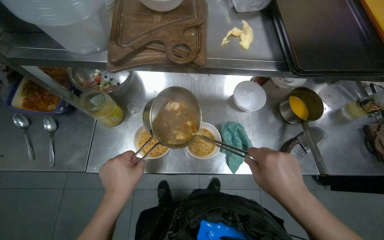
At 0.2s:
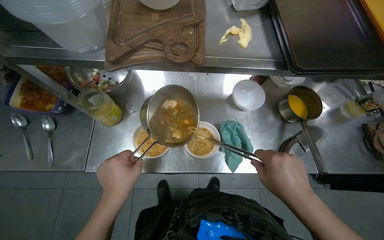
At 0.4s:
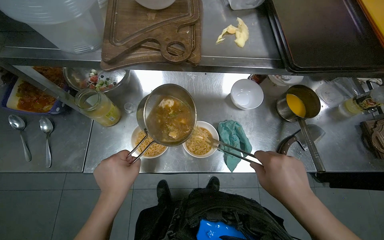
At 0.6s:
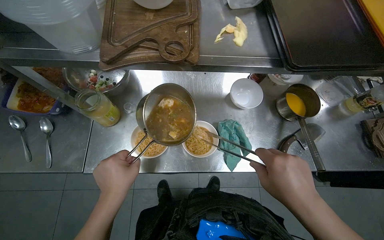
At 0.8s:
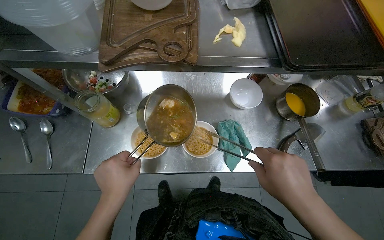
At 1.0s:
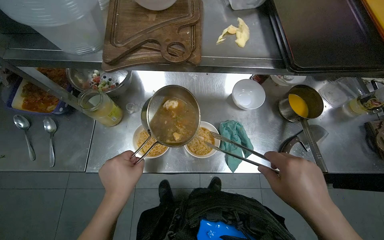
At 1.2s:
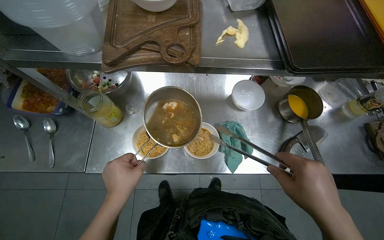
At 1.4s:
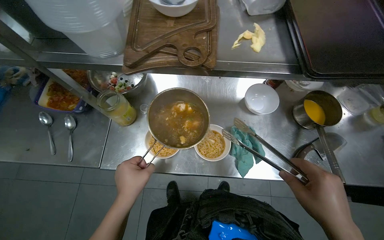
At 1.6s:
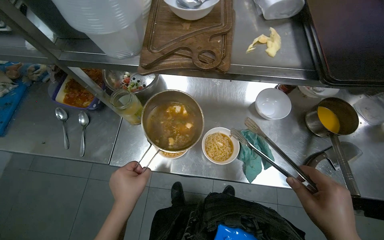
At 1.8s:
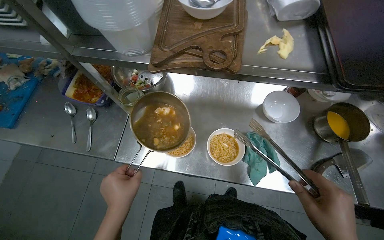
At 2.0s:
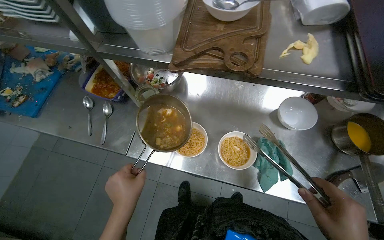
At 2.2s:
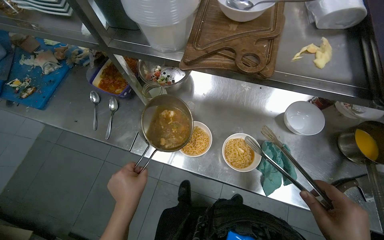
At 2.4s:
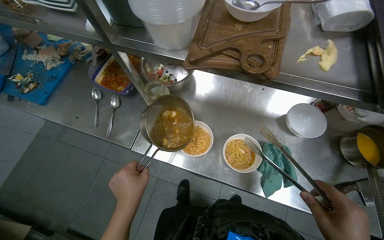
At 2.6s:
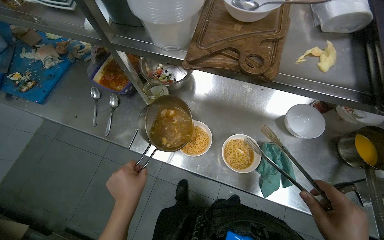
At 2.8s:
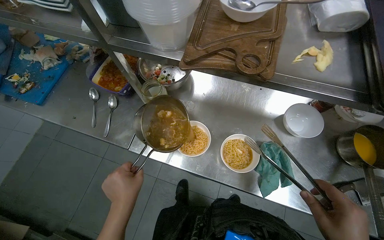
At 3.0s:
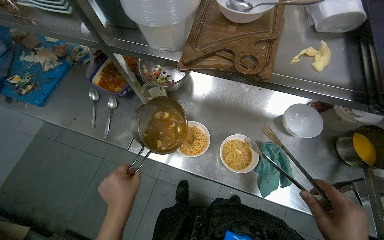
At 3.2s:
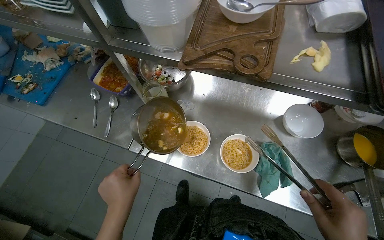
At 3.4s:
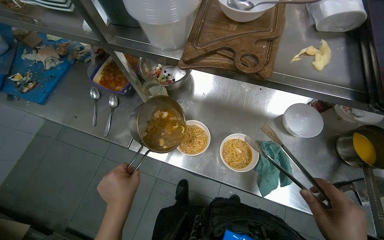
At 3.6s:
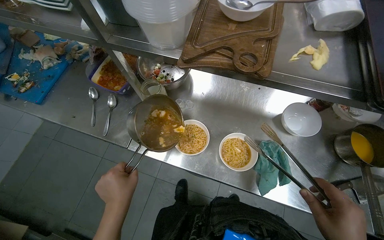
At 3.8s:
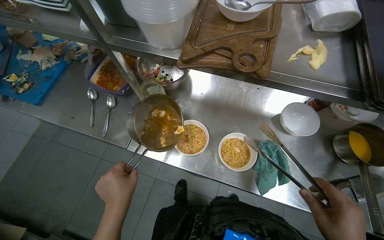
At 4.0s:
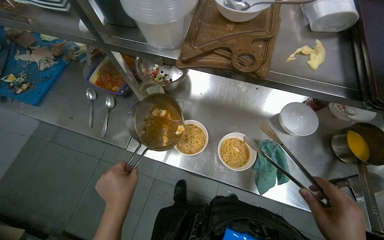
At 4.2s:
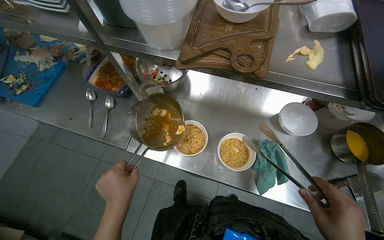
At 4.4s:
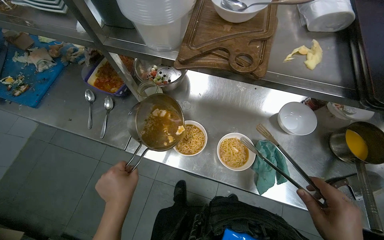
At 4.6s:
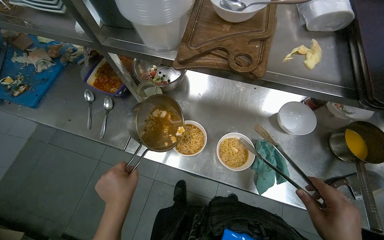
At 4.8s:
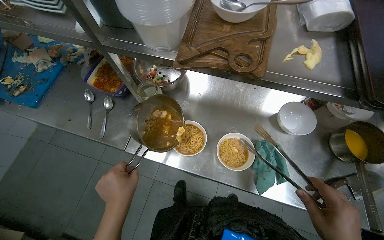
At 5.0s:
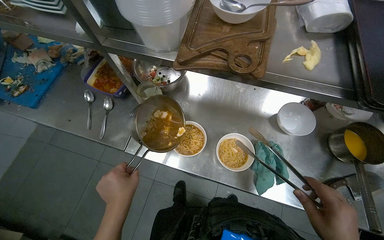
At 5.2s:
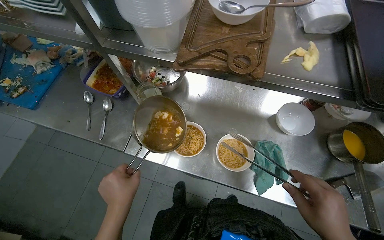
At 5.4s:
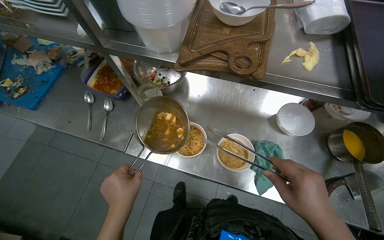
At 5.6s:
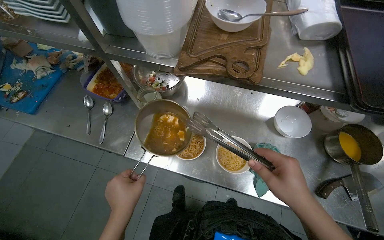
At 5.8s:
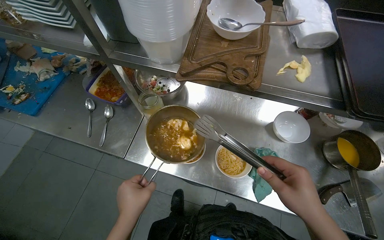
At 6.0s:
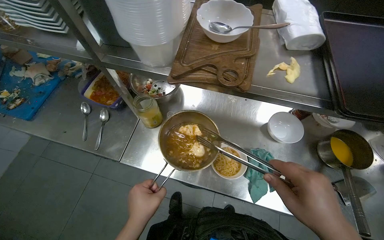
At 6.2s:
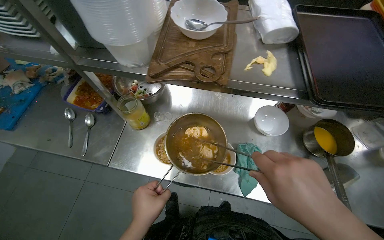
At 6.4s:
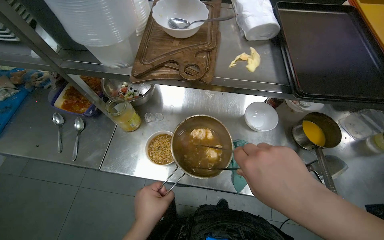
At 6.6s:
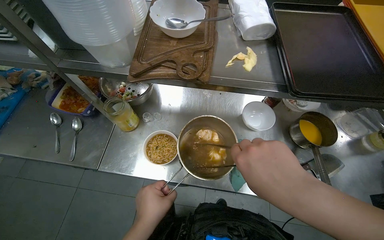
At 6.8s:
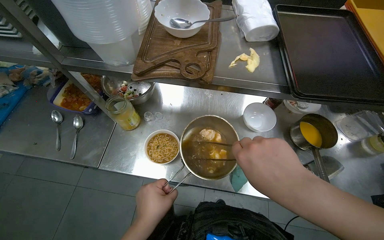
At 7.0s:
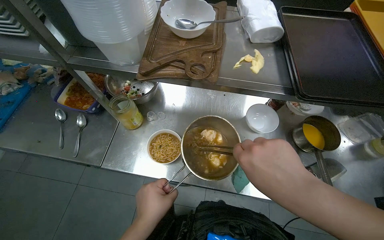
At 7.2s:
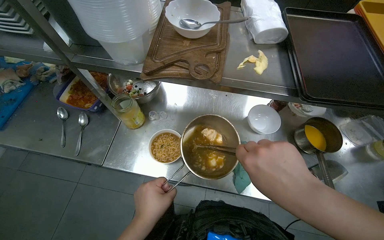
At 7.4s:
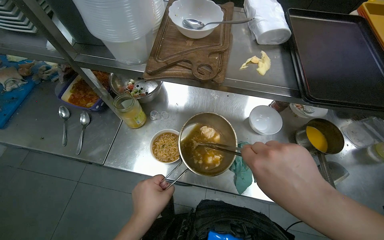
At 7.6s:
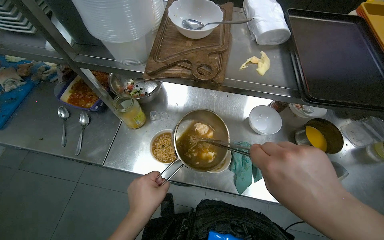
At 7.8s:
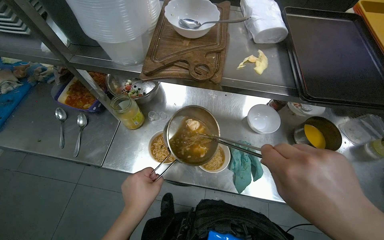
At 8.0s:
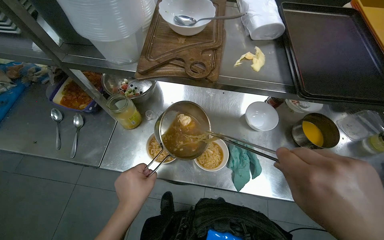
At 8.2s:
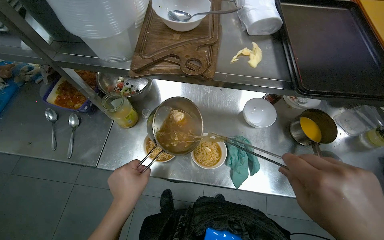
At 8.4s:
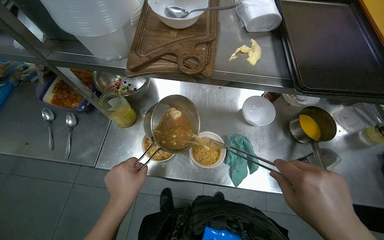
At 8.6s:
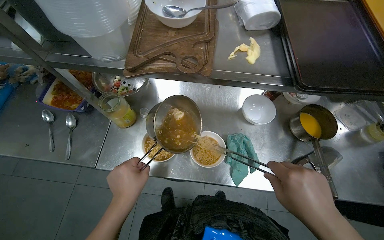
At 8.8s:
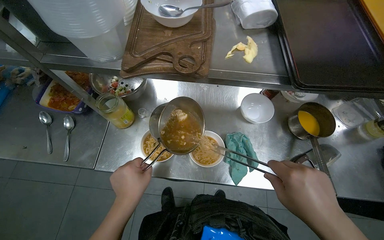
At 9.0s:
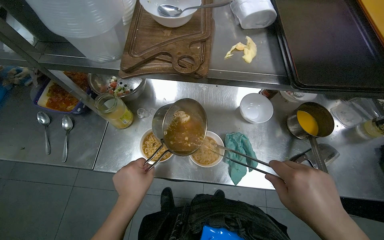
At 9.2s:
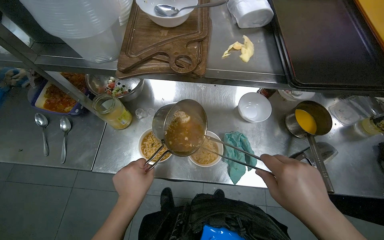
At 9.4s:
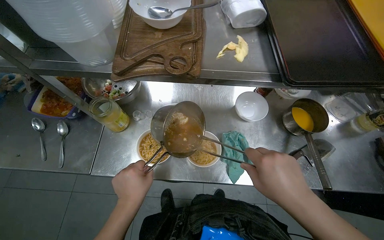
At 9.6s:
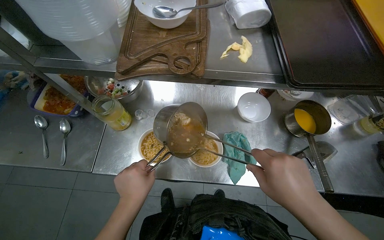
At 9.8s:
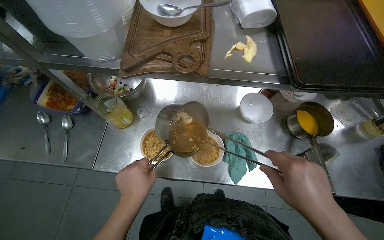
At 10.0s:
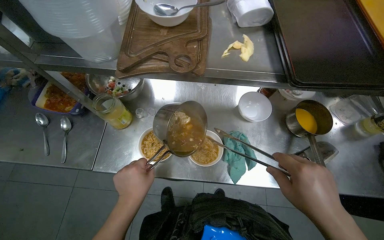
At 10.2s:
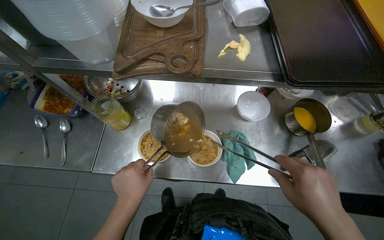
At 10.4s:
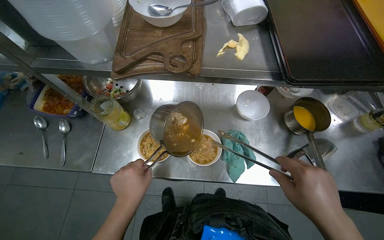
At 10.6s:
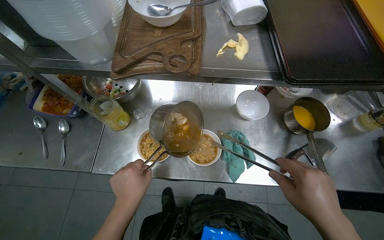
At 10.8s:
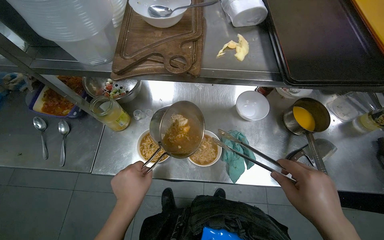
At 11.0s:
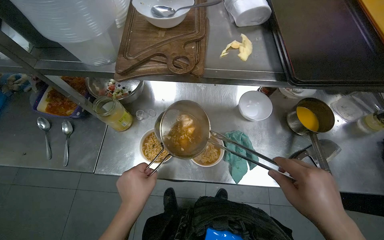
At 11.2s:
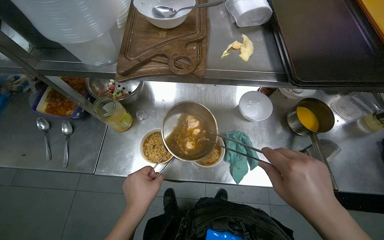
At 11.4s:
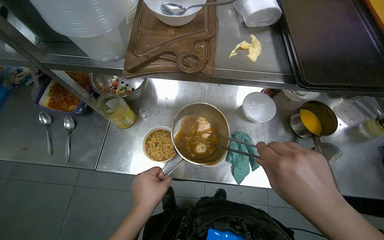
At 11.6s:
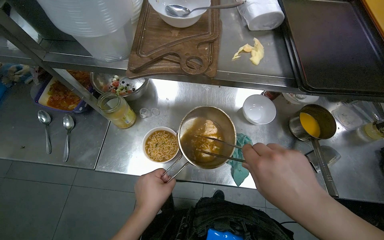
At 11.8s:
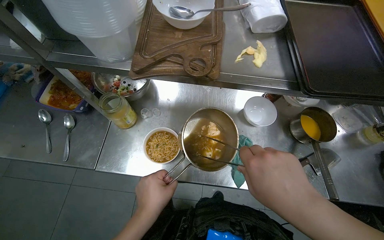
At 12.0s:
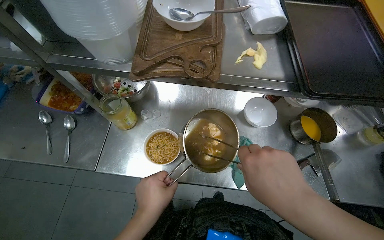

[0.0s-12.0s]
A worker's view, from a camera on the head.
Job: preparing food.
The whole recording: Assembling ramen bowls. The worker transfers noodles, soup, and other ingredients into multiple bowls.
6.0s to 7.6s: The hands stay close to where they were, moving slightly.
9.0s to 10.4s: The hands make small movements and keep their place.
10.4s to 12.0s: The right hand is displaced to the left by some 15 cm.

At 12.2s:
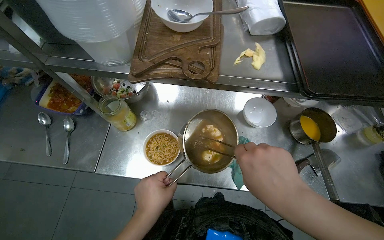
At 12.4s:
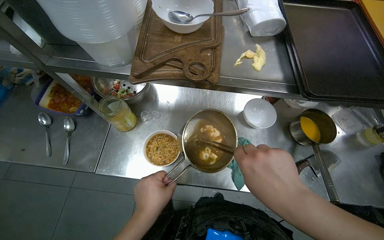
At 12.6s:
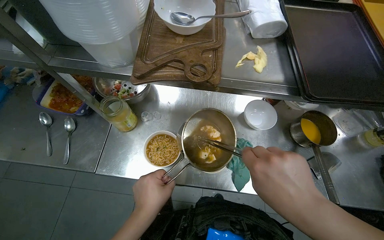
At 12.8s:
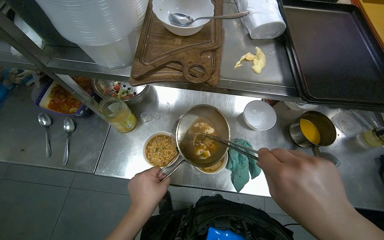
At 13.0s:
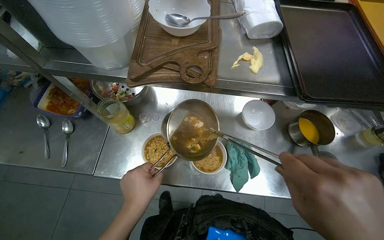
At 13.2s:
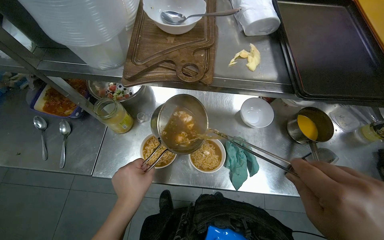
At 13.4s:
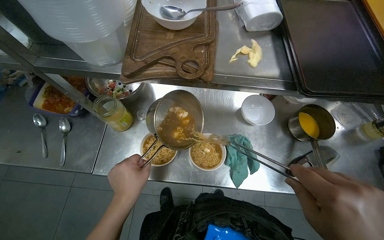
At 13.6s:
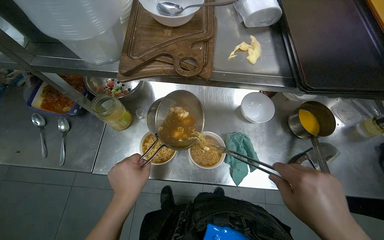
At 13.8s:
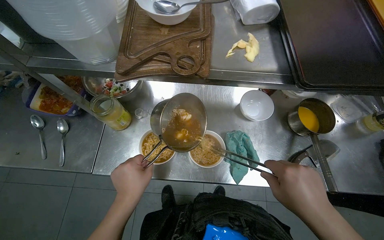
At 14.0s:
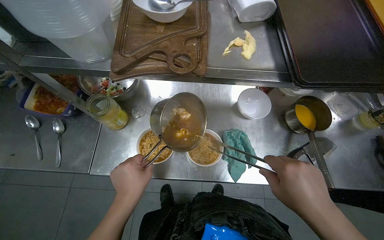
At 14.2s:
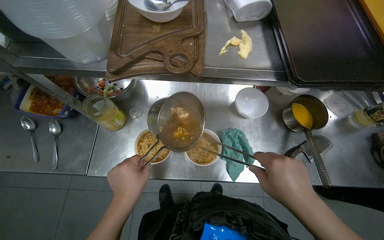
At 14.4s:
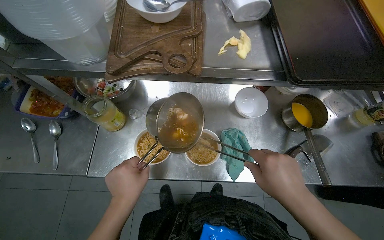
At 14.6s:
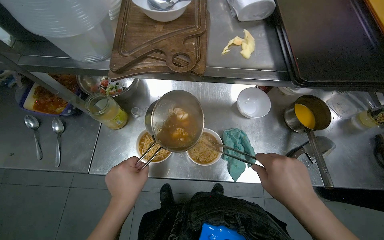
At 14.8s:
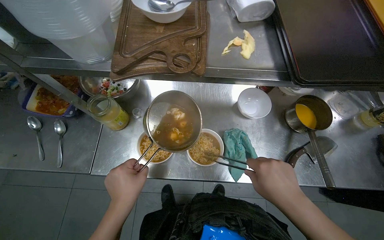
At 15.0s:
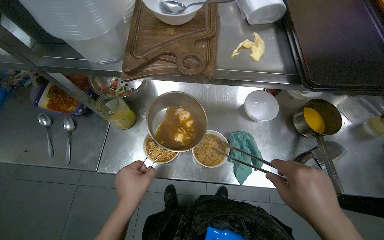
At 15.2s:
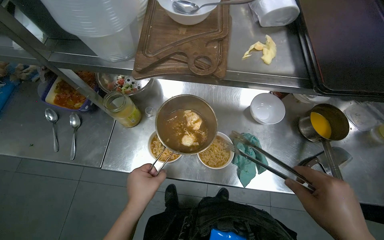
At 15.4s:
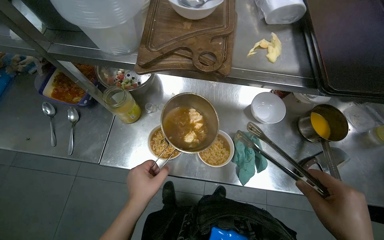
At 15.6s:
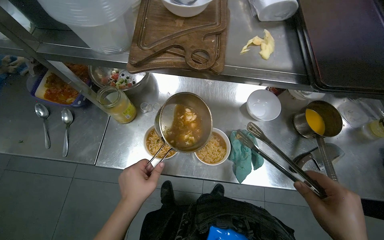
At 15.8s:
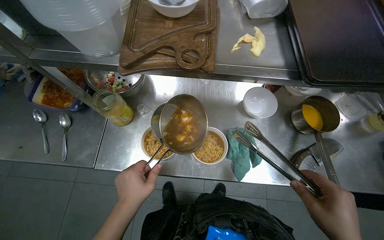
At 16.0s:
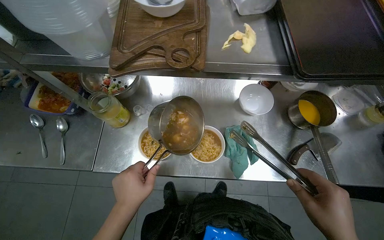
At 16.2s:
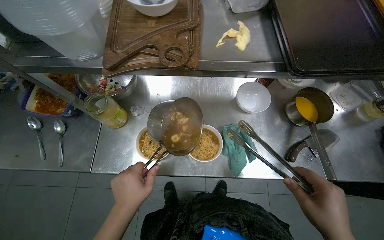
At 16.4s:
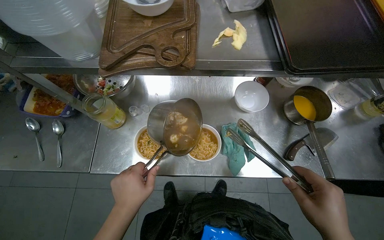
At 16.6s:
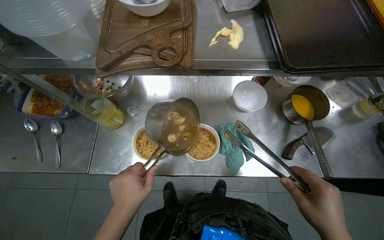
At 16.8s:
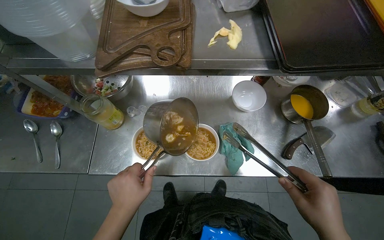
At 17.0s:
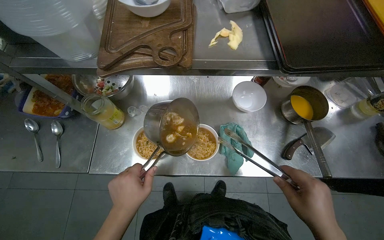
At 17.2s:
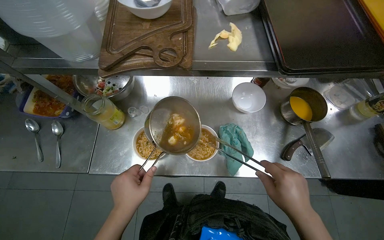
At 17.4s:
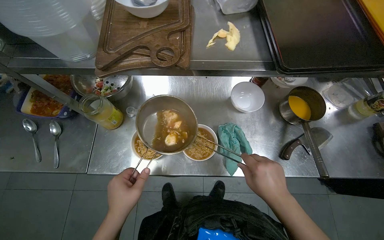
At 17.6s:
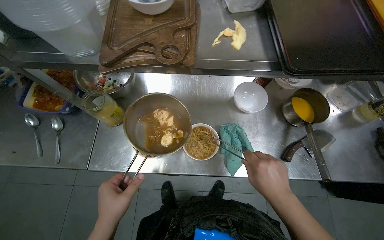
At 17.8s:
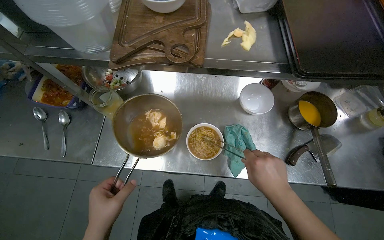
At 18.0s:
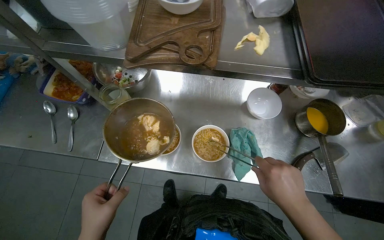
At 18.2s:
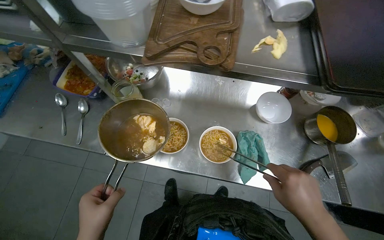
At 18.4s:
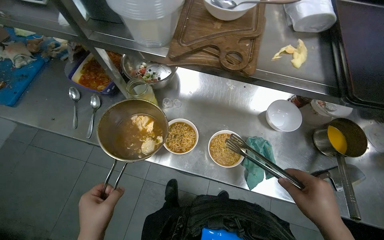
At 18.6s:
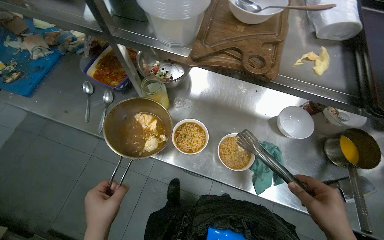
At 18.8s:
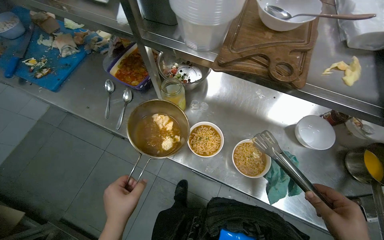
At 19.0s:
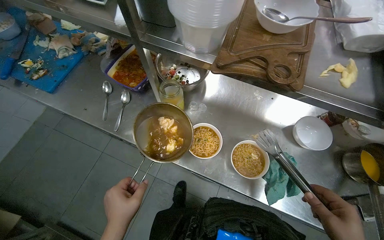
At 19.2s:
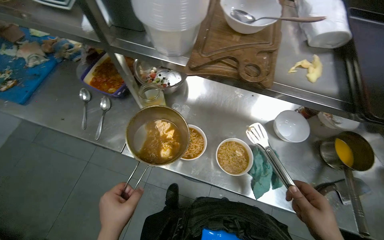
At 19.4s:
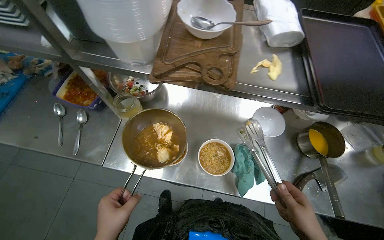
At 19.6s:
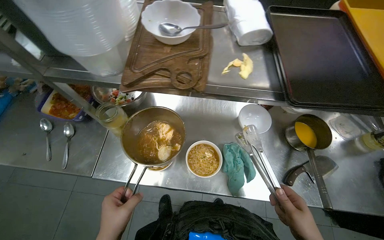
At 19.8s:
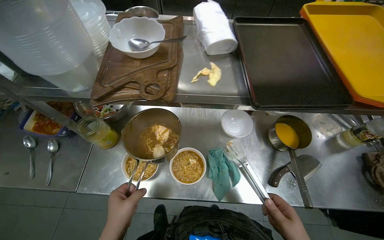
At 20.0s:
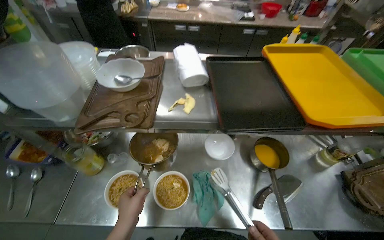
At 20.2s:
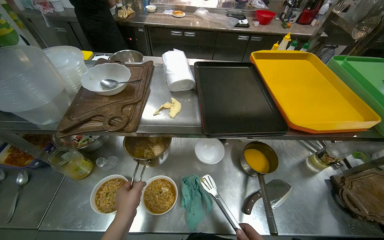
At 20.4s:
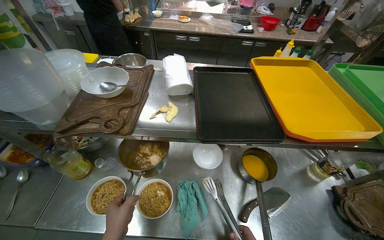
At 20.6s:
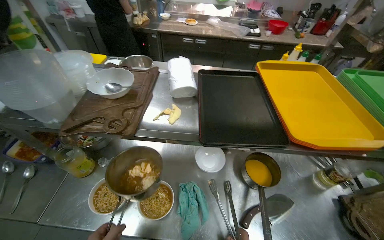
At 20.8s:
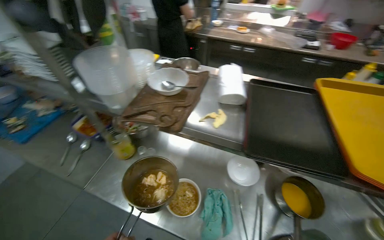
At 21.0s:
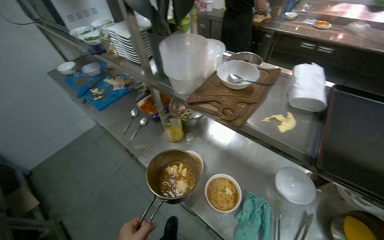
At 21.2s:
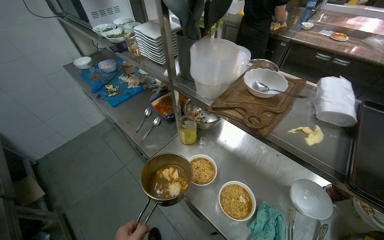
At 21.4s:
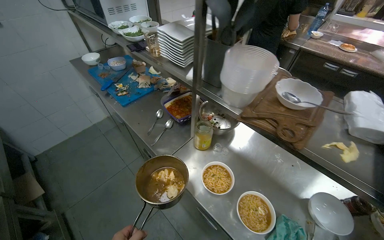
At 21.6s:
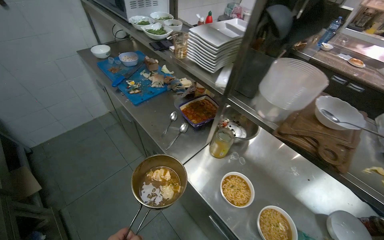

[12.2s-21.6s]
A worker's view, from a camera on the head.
Job: preparing food.
The whole recording: Assembling ramen bowls. The worker transfers noodles, soup, and other ingredients into multiple bowls.
18.4s to 20.0s: The view tilts approximately 15 degrees upward.
20.0s to 21.6s: The head rotates approximately 45 degrees to the left.
